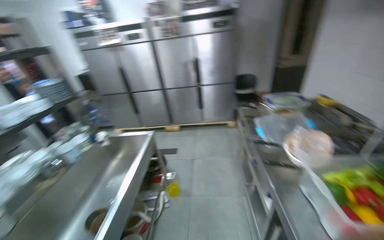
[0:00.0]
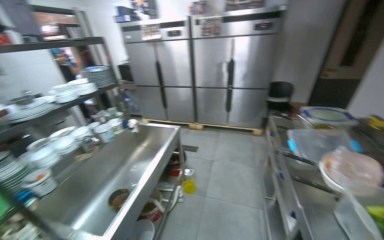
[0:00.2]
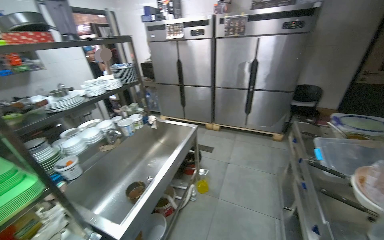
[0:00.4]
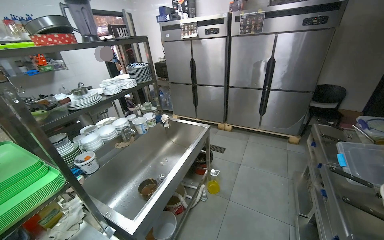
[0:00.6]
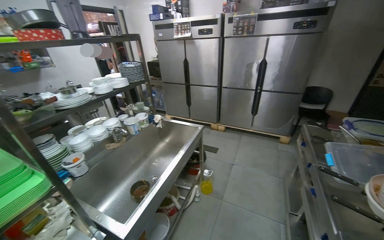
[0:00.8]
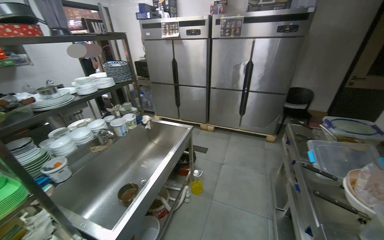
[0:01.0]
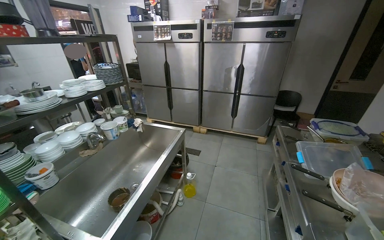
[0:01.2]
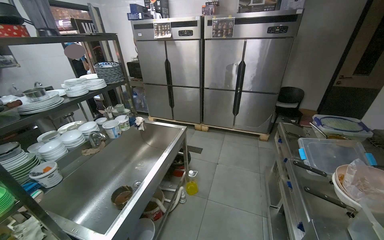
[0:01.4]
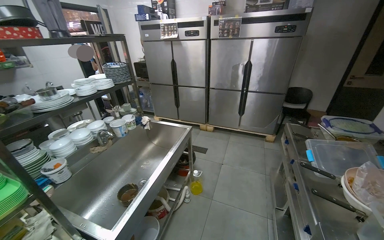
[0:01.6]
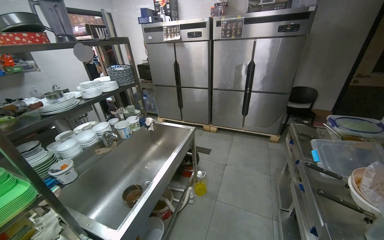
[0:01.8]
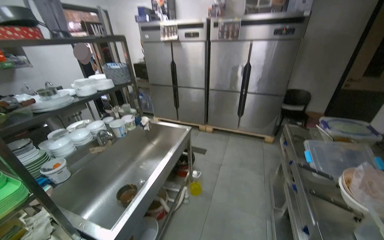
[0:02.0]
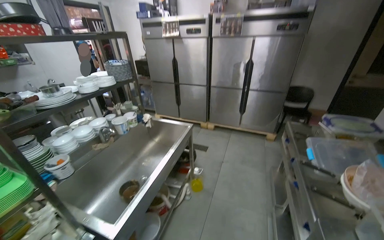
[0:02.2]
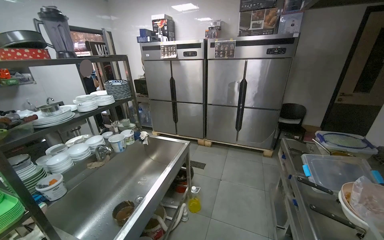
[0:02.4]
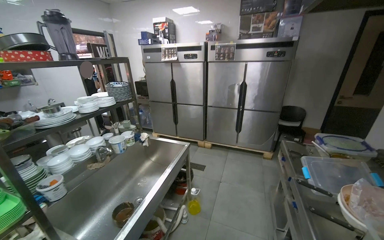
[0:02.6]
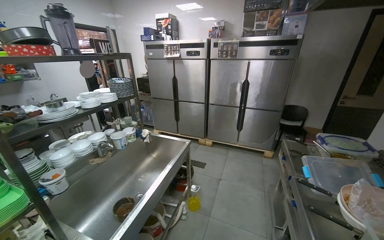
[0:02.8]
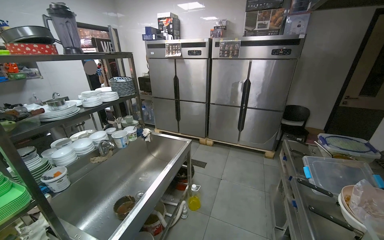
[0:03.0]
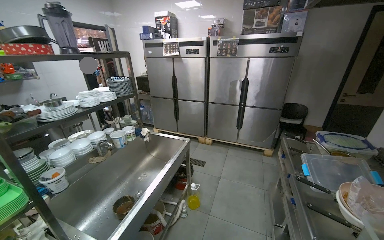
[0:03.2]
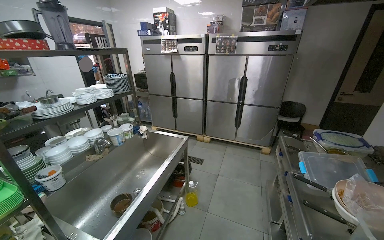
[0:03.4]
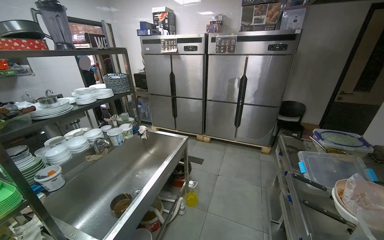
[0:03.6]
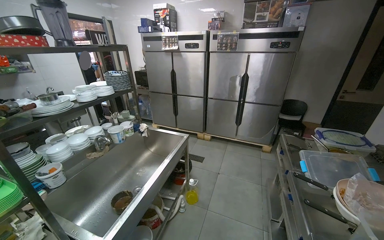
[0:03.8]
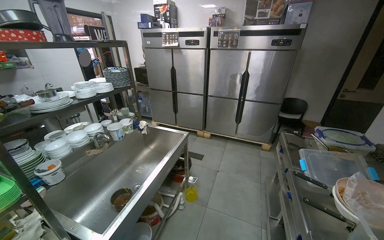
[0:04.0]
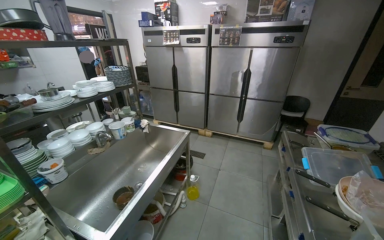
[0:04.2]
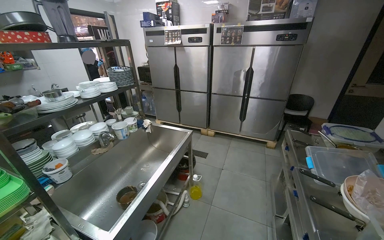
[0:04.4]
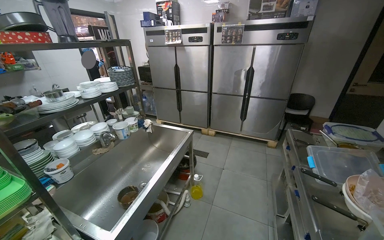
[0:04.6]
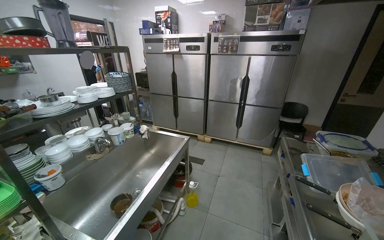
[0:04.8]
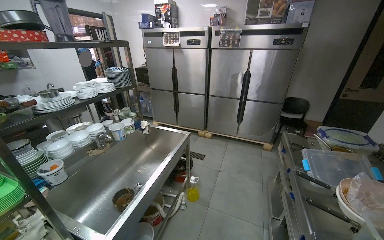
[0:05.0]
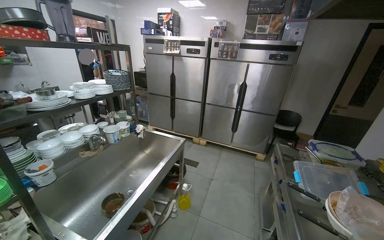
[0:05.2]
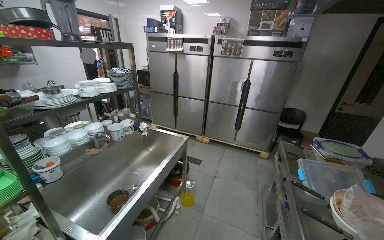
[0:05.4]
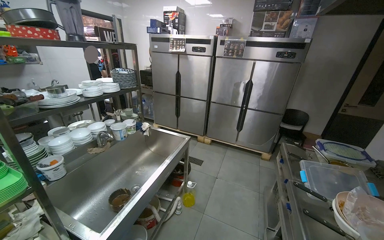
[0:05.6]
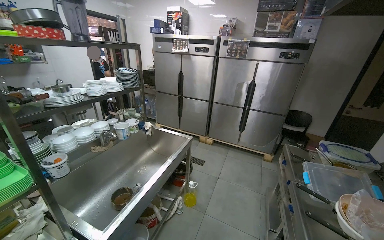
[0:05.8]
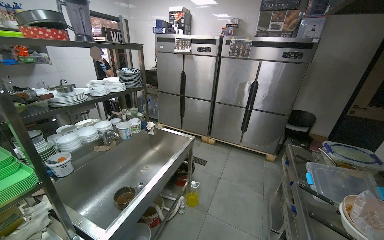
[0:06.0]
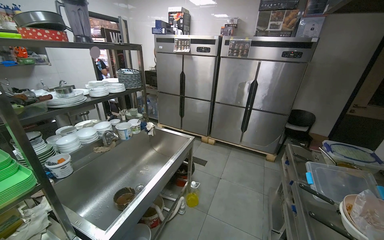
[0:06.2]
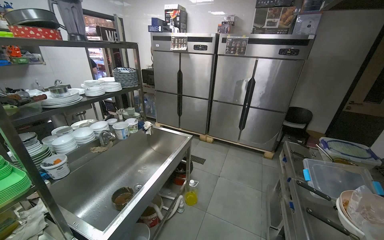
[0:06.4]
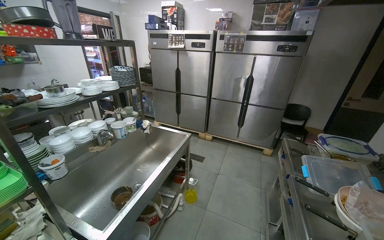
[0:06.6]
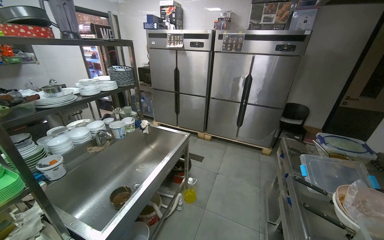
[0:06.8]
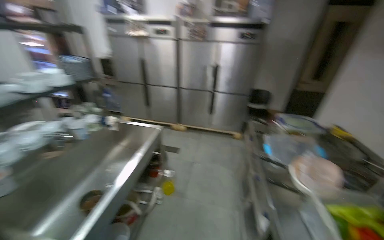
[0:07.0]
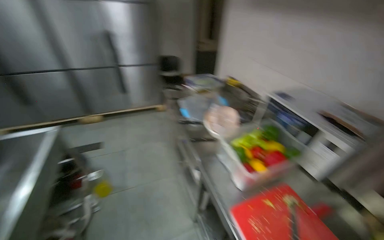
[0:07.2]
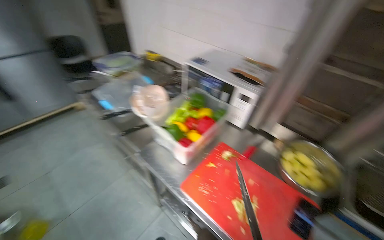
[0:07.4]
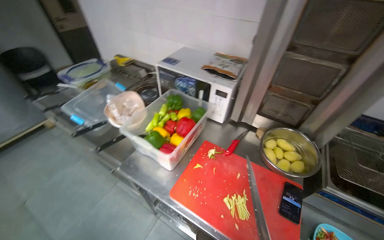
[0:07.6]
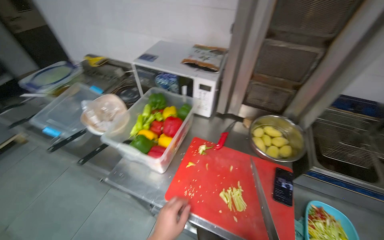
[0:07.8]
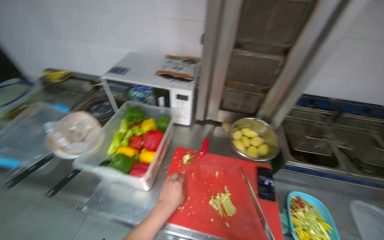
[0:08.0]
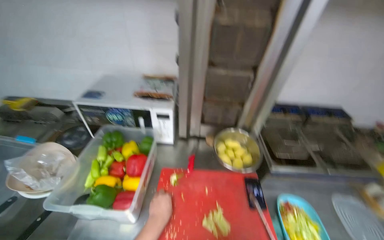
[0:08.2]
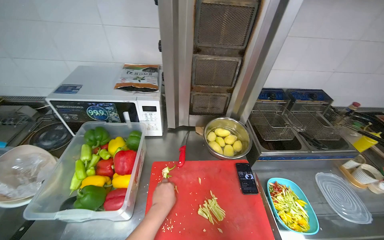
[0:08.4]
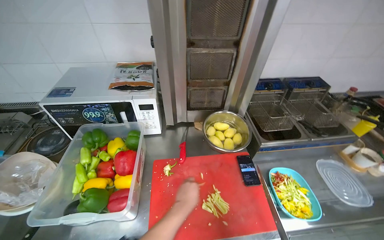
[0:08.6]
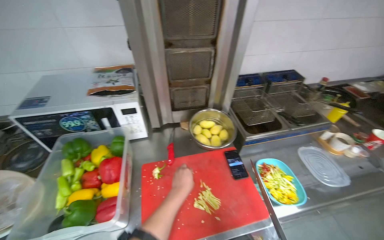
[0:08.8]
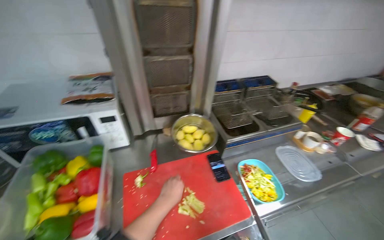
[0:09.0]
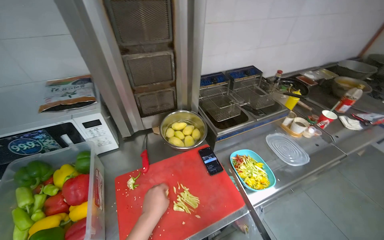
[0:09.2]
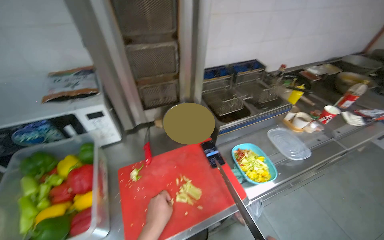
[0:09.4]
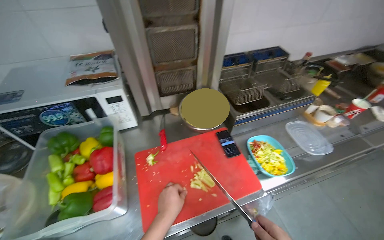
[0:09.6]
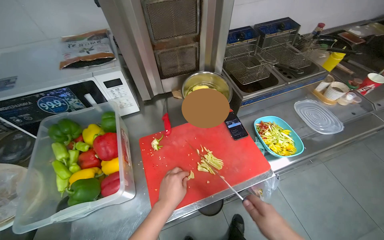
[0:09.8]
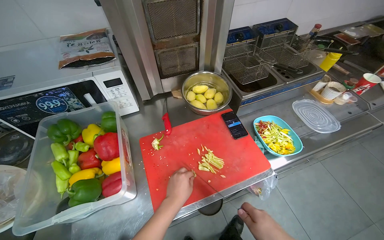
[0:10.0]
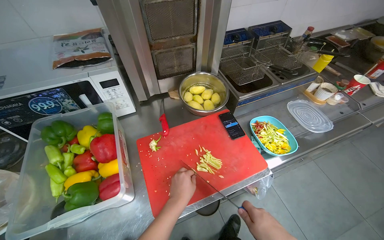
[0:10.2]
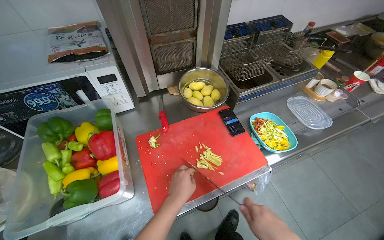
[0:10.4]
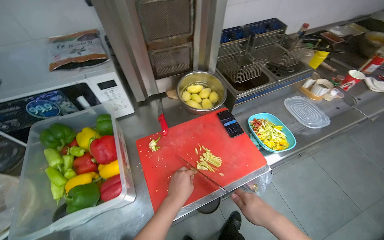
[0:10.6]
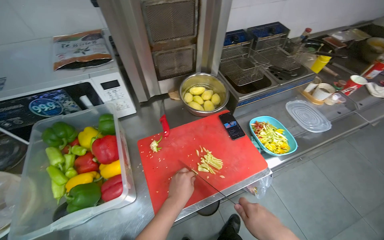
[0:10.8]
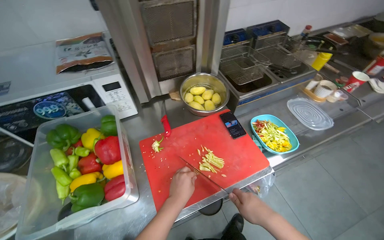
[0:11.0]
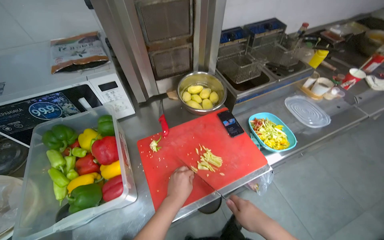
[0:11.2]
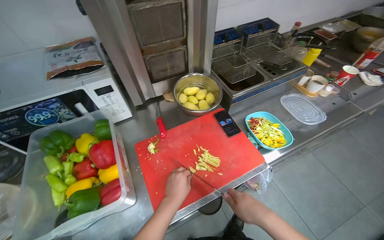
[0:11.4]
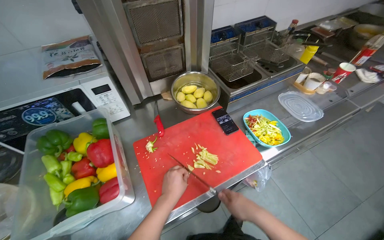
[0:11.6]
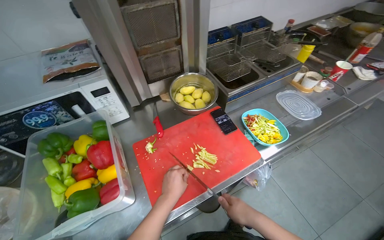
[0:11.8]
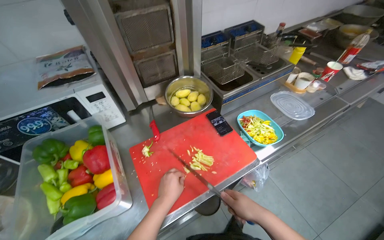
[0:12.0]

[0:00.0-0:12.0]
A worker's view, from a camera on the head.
Job: preparing food.
The whole recording: Cutting bell peppers. The worker cuts bell peppers into strips on a red cutting board and transfers them to a container.
0:00.0 to 0:01.6: The head rotates approximately 15 degrees to the left.
0:06.0 to 0:07.6: The head rotates approximately 85 degrees to the right. The view tips downward by approximately 25 degrees.
0:07.6 to 0:09.0: The head turns to the right by some 50 degrees.
0:09.0 to 0:10.4: The wearer looks approximately 15 degrees further downward.

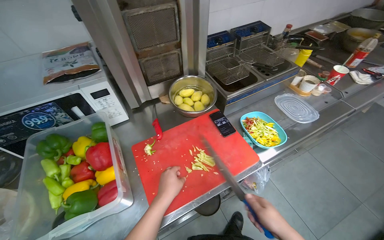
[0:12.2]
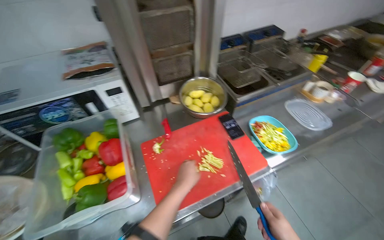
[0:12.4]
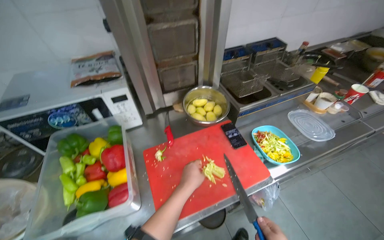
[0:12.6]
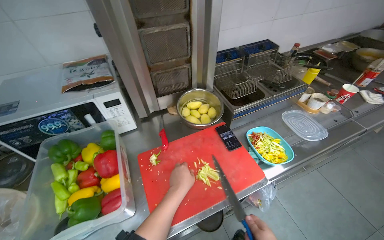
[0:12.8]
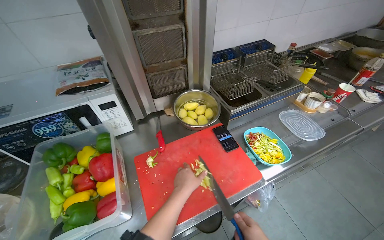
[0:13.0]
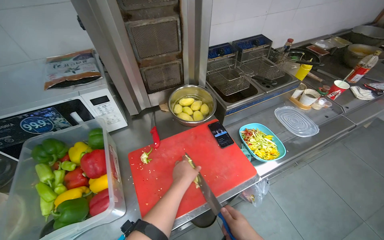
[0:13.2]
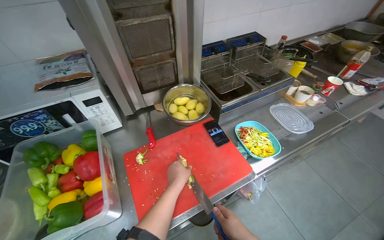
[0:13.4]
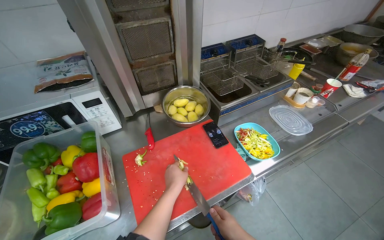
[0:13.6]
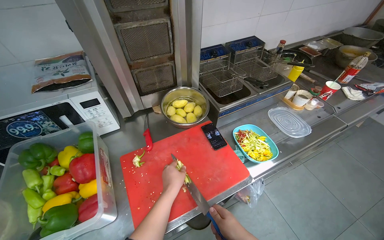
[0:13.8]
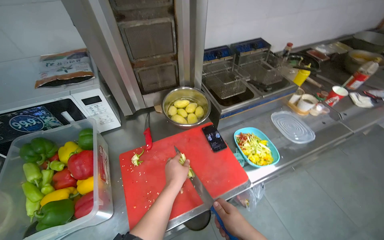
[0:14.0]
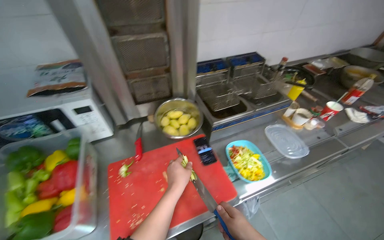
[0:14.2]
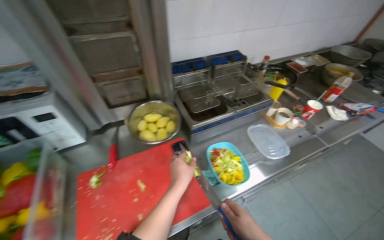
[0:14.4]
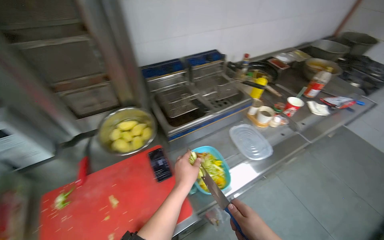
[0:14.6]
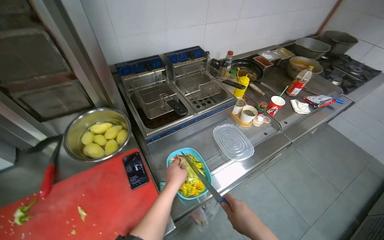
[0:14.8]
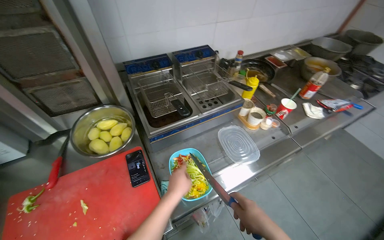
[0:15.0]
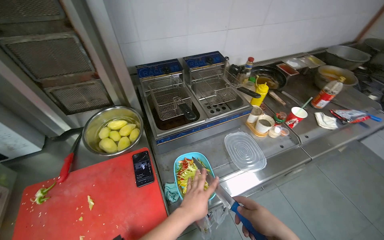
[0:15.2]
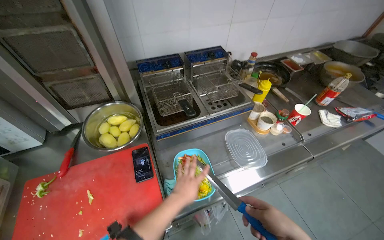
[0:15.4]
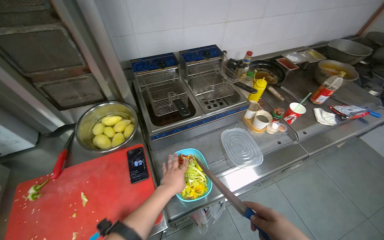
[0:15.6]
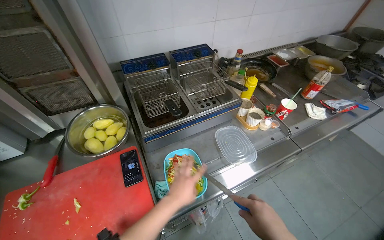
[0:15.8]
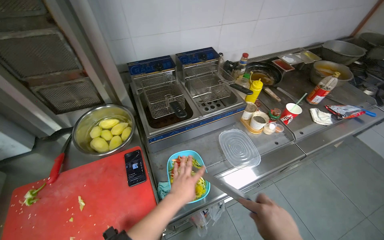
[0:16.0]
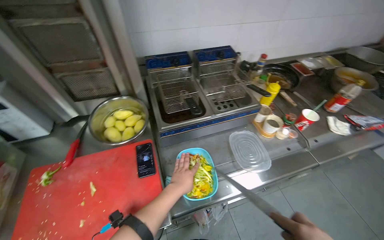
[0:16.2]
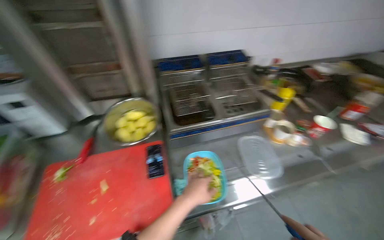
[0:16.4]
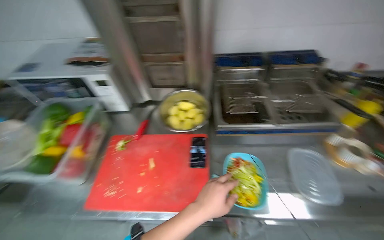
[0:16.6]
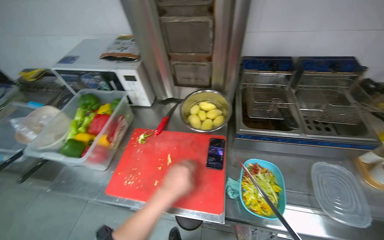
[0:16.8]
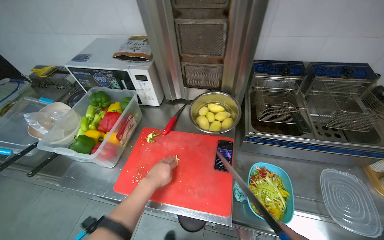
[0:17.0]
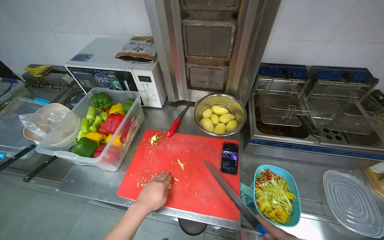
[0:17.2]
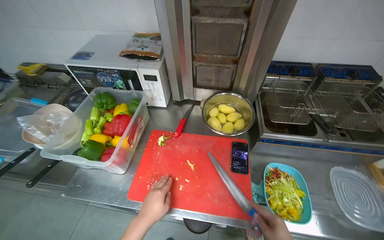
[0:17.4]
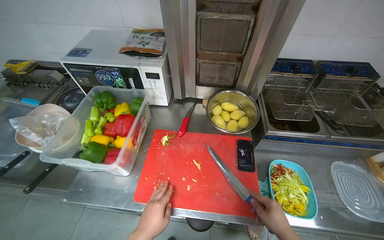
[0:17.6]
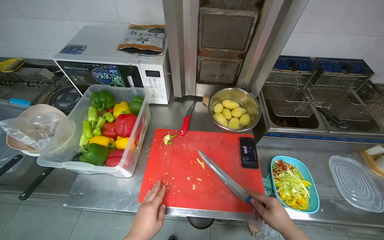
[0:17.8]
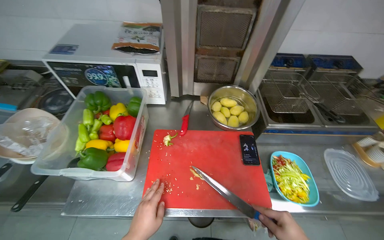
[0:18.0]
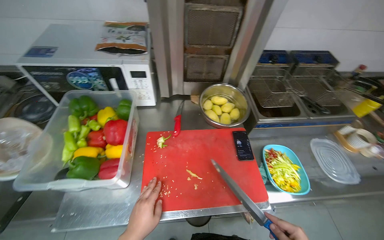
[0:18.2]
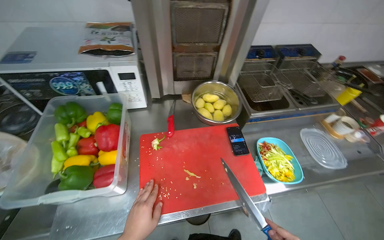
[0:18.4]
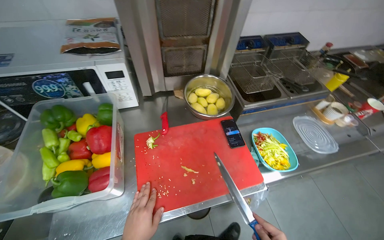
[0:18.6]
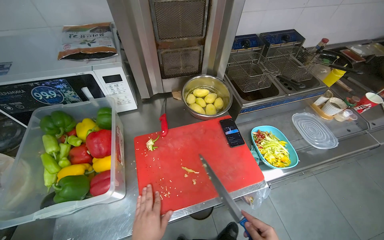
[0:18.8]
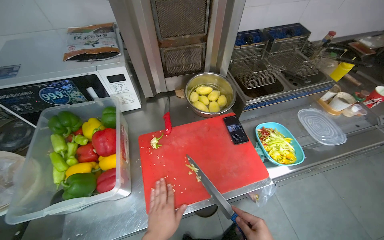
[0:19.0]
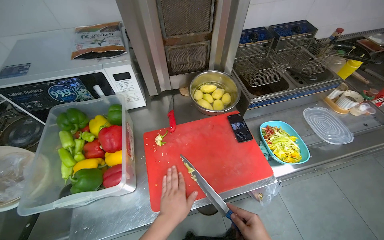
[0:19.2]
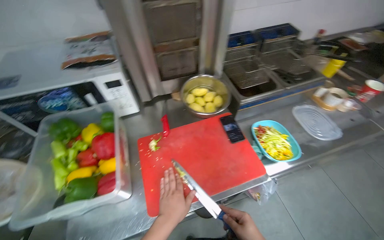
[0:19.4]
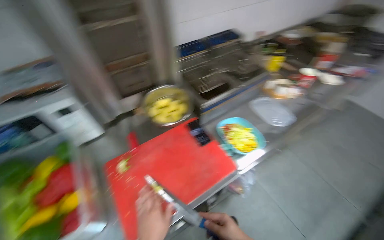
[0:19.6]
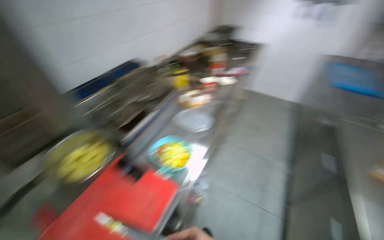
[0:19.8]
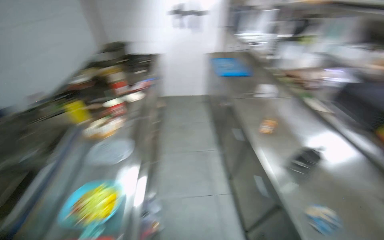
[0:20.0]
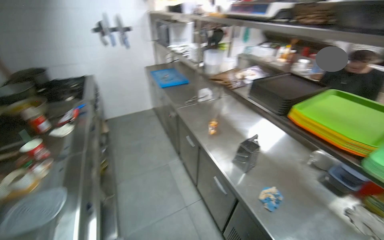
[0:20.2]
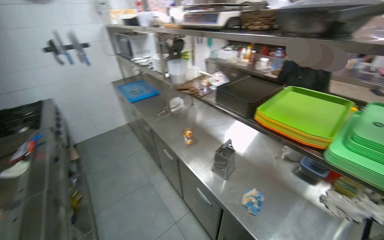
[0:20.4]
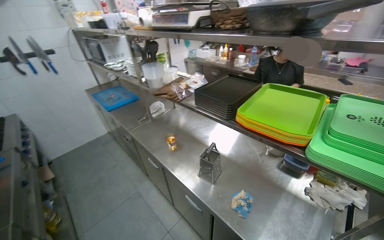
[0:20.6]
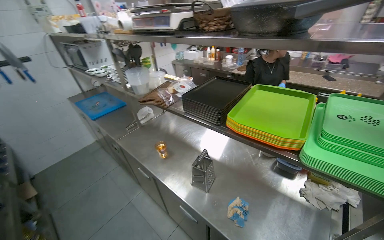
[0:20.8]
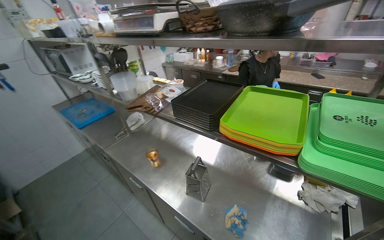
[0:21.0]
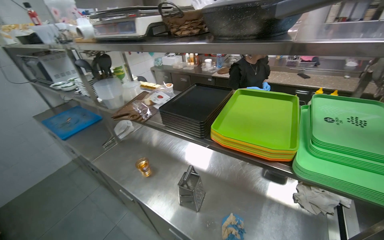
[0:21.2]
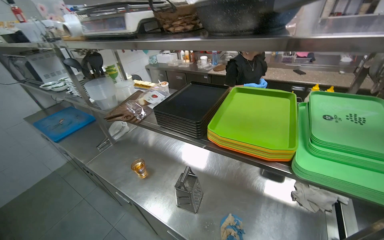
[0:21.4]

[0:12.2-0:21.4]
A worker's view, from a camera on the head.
Job: preparing food.
The whole recording: Cutting bell peppers. The worker cuts bell peppers into strips on a red cutting board and transfers them to a container.
0:15.2 to 0:16.8: The wearer's head swings roughly 35 degrees to the left.
0:16.8 to 0:18.4: The wearer looks approximately 20 degrees further to the right.
0:18.4 to 0:19.8: The wearer's head swings approximately 50 degrees to the right.
0:19.8 to 0:21.4: The head travels approximately 50 cm. The wearer's head swings roughly 90 degrees to the right.
